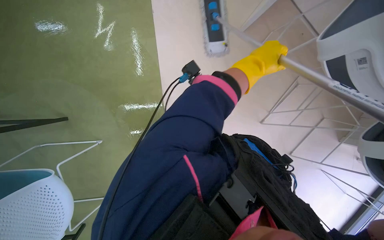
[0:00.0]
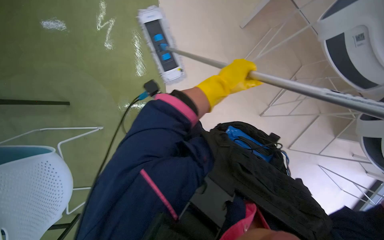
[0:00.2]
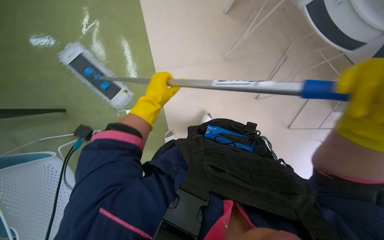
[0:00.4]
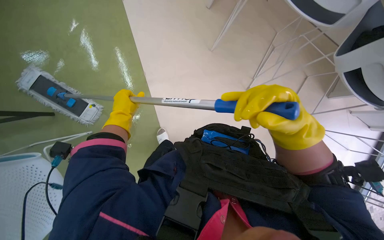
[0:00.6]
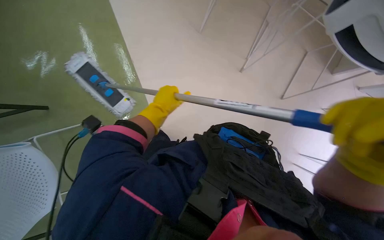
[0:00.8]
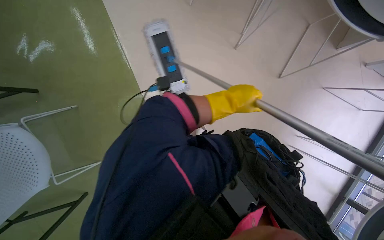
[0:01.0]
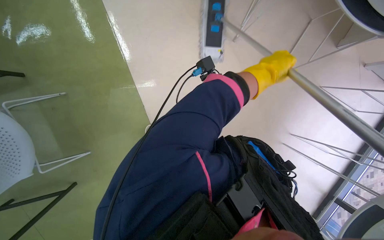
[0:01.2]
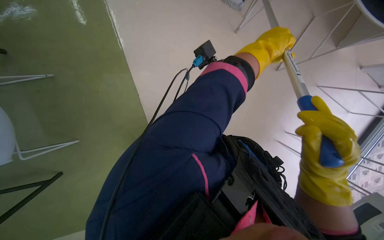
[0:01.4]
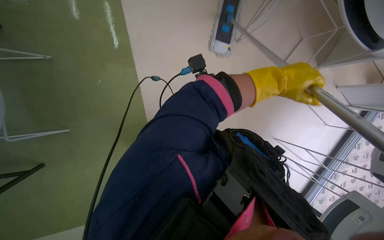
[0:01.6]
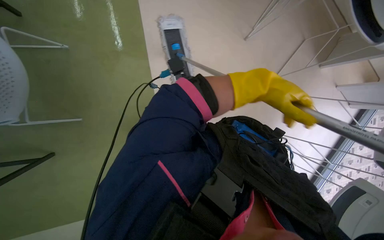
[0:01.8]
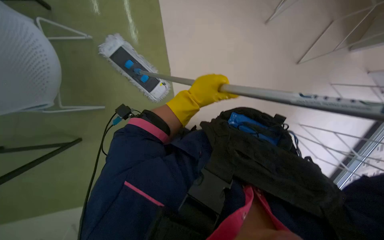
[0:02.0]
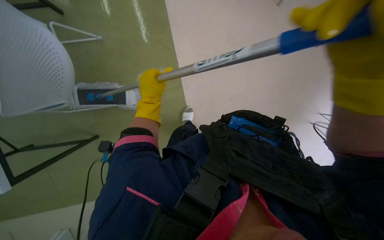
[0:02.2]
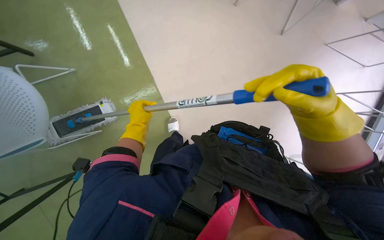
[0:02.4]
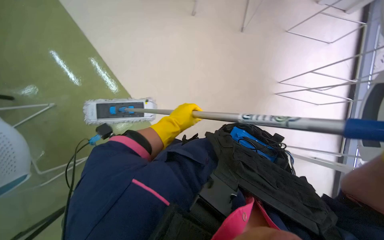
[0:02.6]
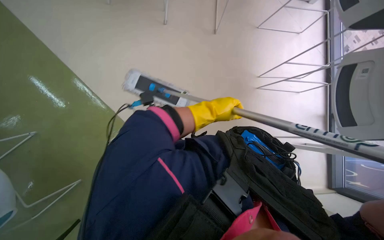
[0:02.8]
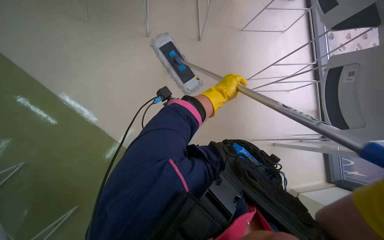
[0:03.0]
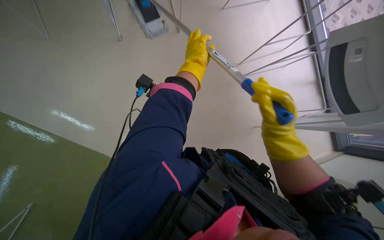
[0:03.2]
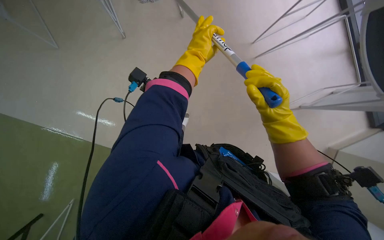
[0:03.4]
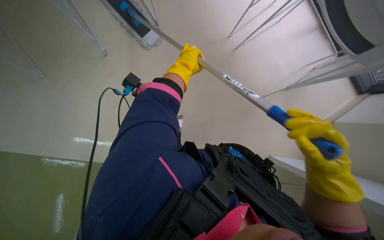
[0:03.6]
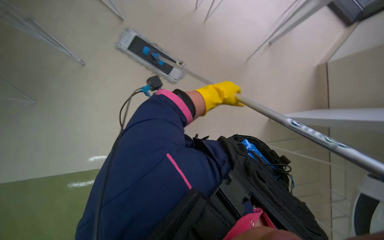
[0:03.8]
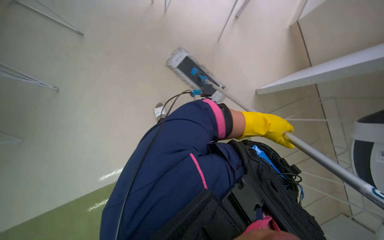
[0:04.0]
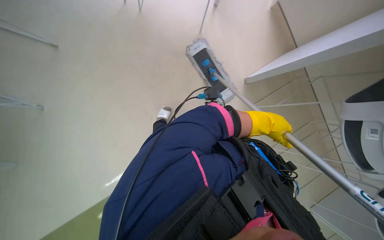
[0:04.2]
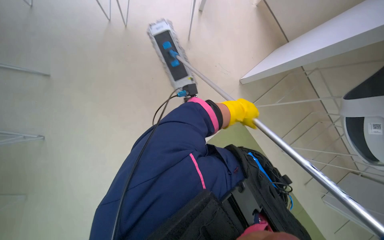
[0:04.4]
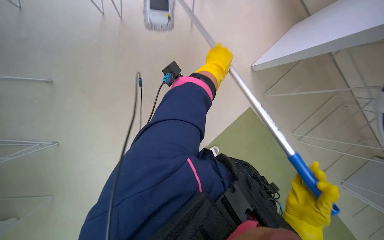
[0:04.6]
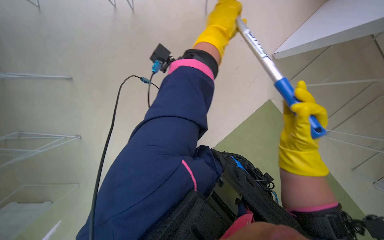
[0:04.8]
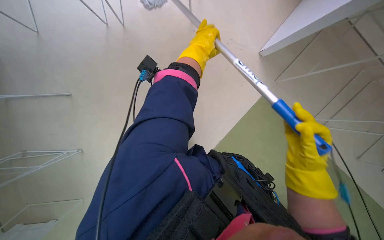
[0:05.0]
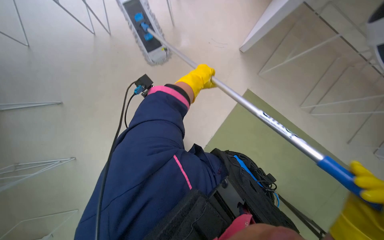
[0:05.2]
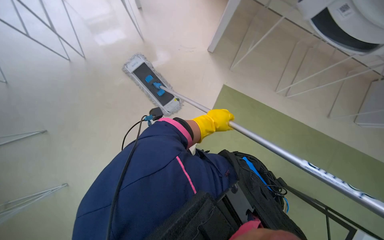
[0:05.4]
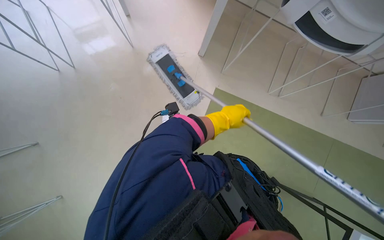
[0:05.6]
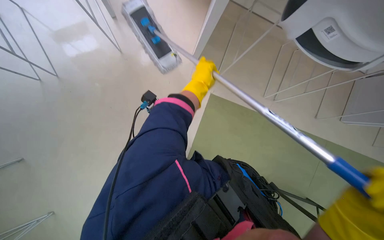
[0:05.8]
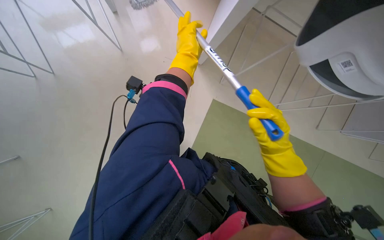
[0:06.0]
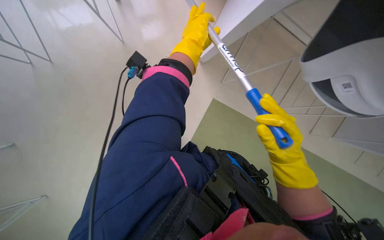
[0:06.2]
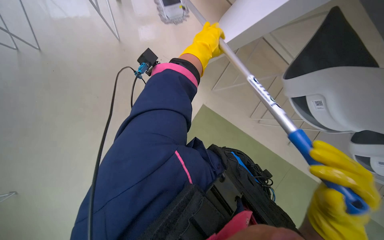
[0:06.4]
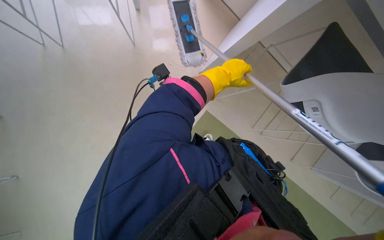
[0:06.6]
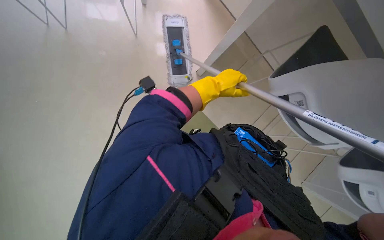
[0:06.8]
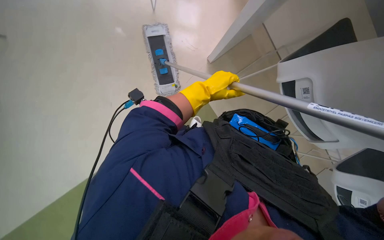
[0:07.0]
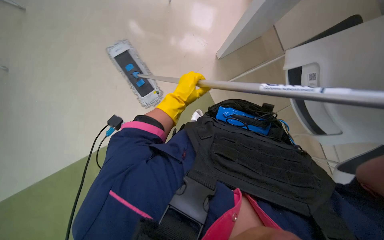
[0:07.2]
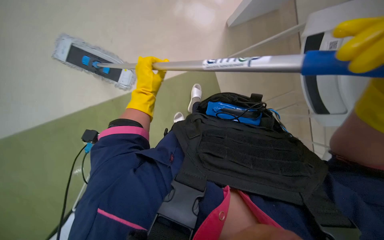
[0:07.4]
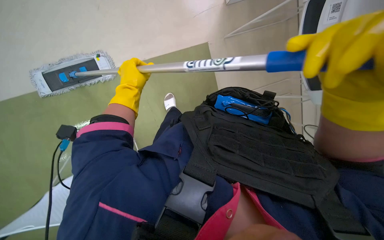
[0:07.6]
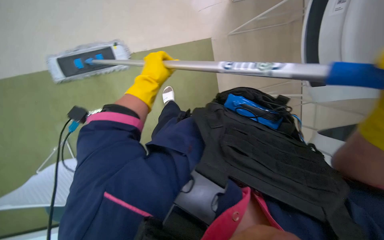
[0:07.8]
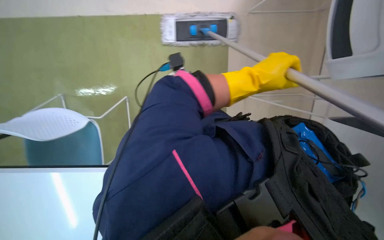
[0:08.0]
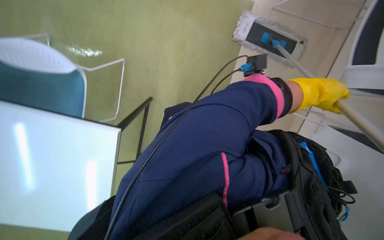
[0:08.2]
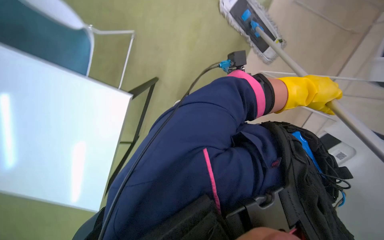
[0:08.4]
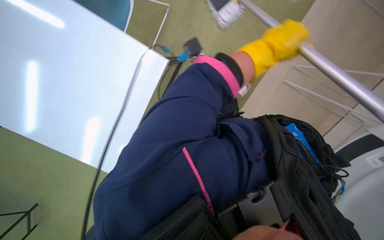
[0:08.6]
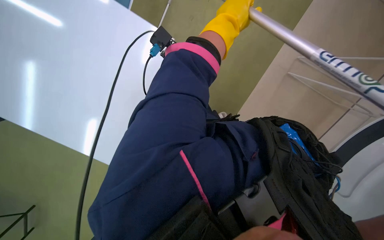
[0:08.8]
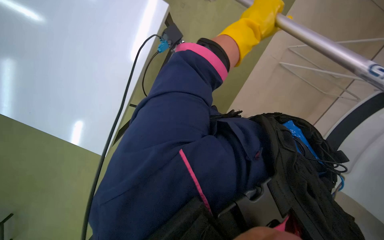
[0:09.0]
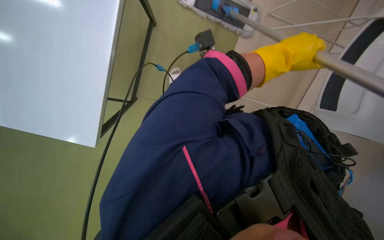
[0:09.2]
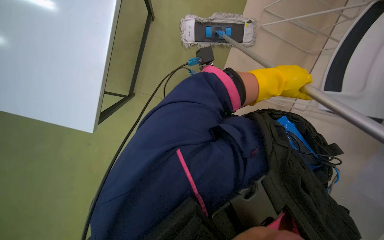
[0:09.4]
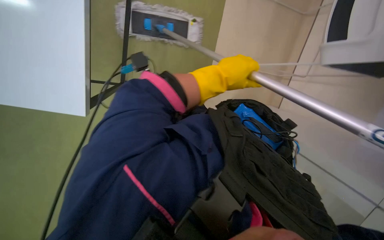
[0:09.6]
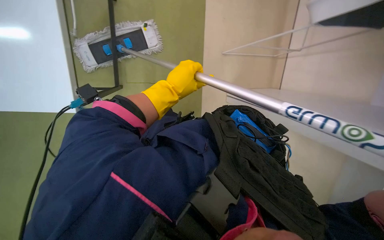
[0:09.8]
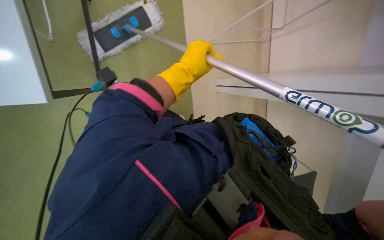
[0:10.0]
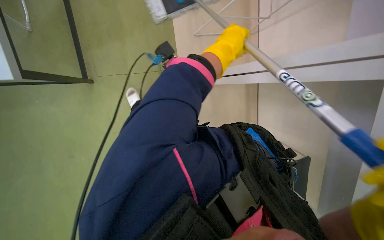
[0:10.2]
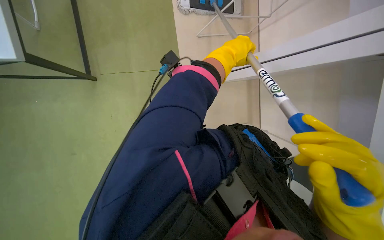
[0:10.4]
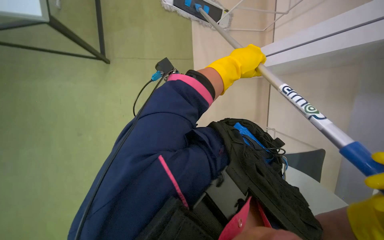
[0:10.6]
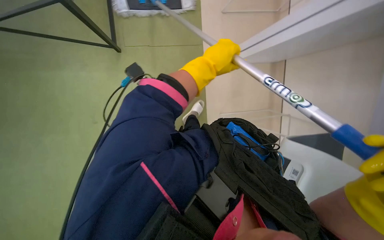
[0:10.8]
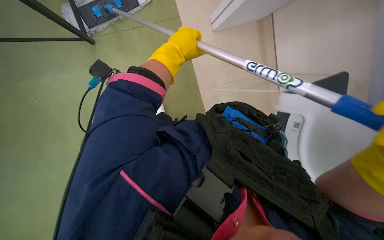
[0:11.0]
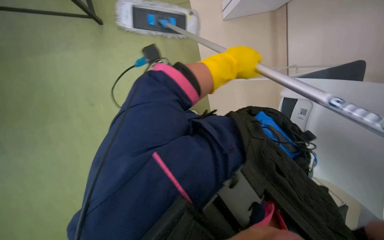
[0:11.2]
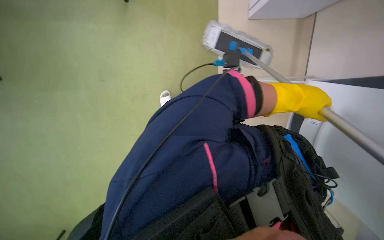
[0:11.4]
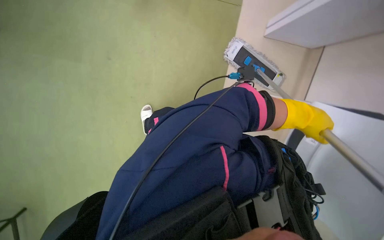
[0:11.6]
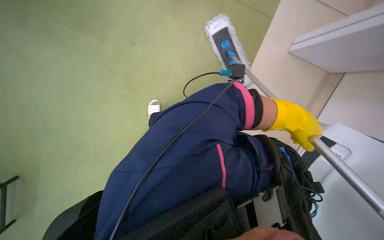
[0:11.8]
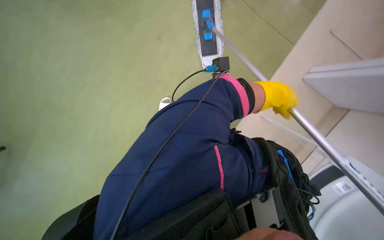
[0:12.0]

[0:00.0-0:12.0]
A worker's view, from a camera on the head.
Job: mopping floor.
The whole recording: Mopping office floor. The worker mops the office floor with a flat mop, periodically wringing it in a bucket.
0:03.0 to 0:04.4: The left hand moves left and right over approximately 25 cm, changing direction 2 times.
0:09.0 to 0:10.4: The wearer's head swings approximately 20 degrees to the right.
0:10.4 to 0:12.0: The camera sweeps to the right, by some 20 degrees.

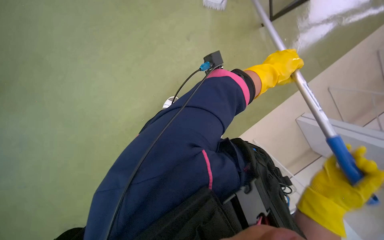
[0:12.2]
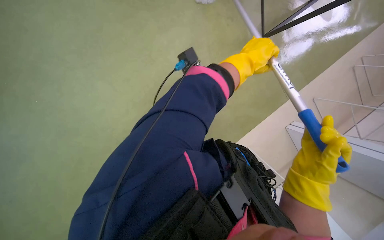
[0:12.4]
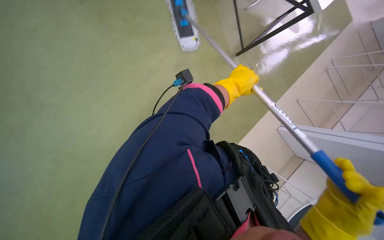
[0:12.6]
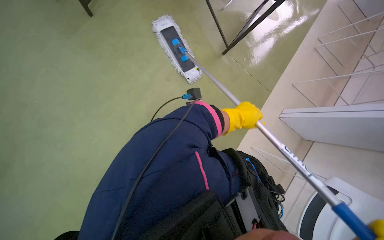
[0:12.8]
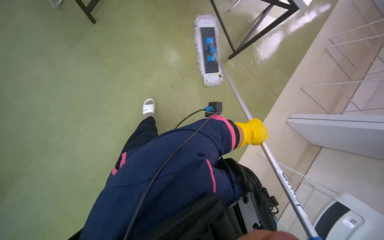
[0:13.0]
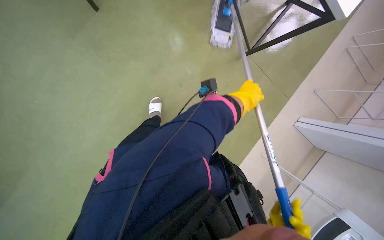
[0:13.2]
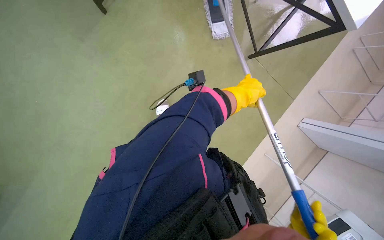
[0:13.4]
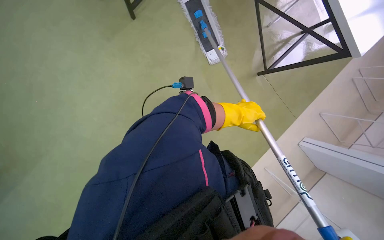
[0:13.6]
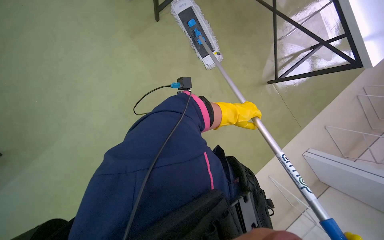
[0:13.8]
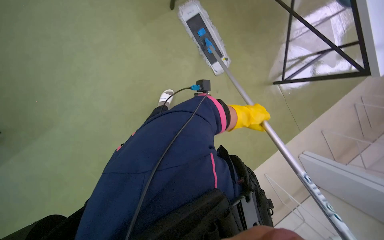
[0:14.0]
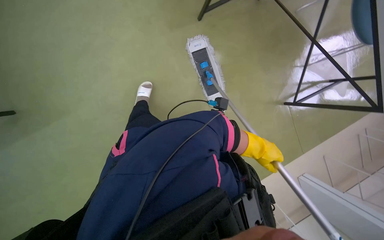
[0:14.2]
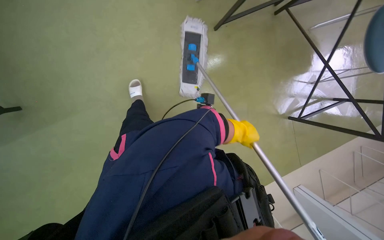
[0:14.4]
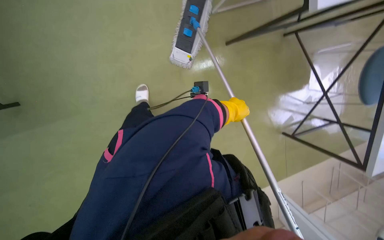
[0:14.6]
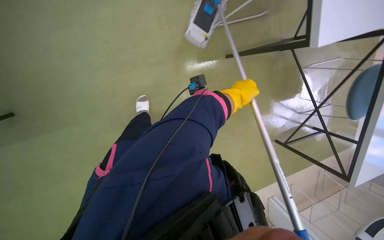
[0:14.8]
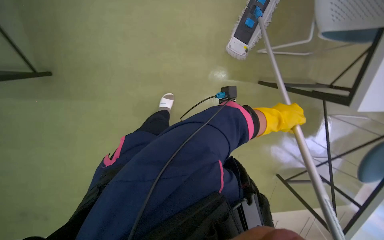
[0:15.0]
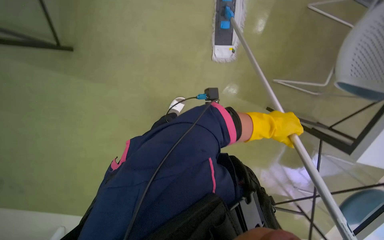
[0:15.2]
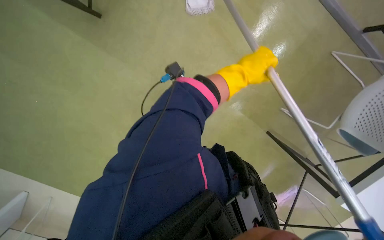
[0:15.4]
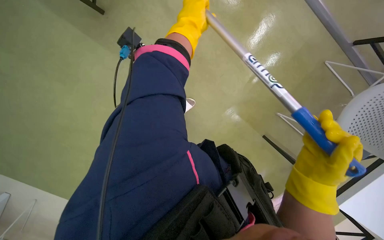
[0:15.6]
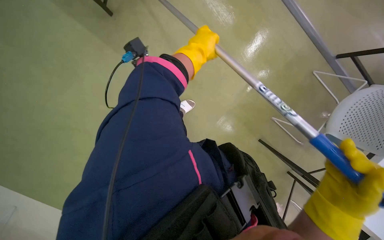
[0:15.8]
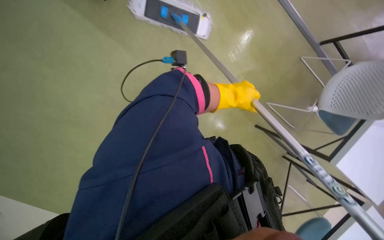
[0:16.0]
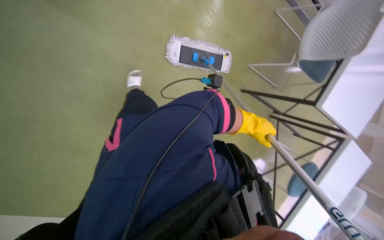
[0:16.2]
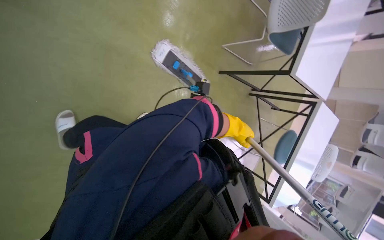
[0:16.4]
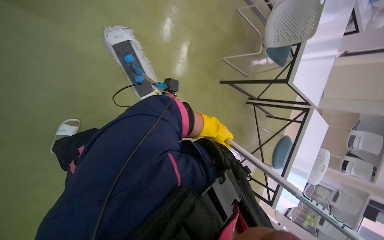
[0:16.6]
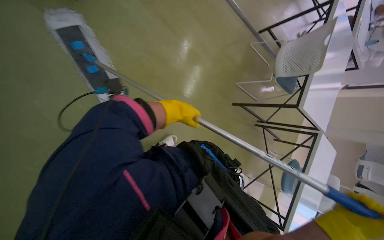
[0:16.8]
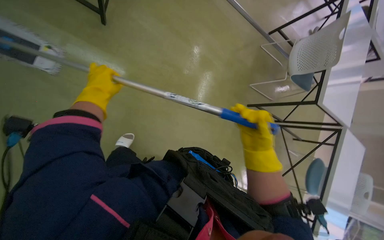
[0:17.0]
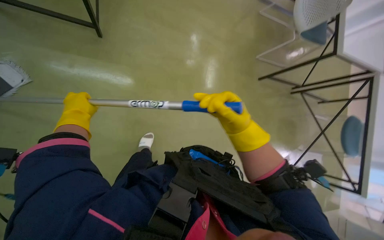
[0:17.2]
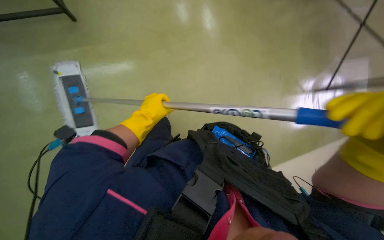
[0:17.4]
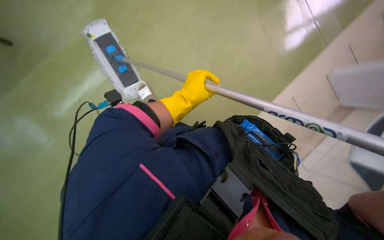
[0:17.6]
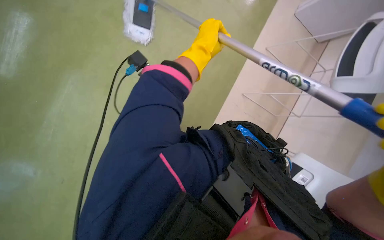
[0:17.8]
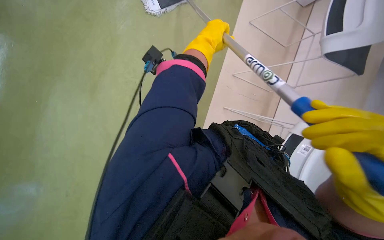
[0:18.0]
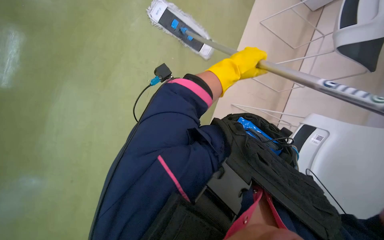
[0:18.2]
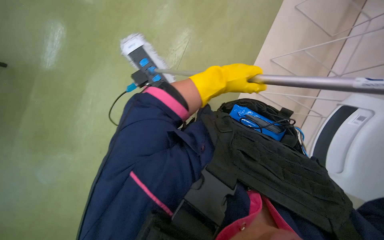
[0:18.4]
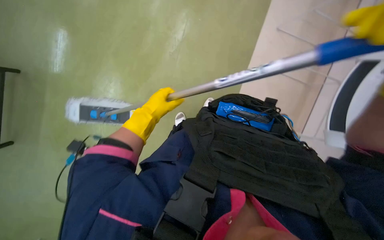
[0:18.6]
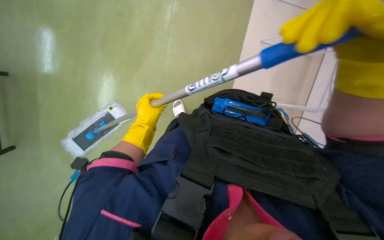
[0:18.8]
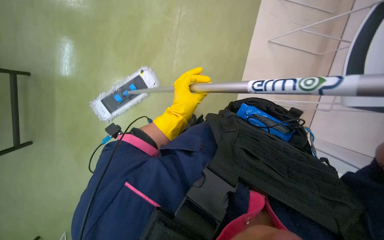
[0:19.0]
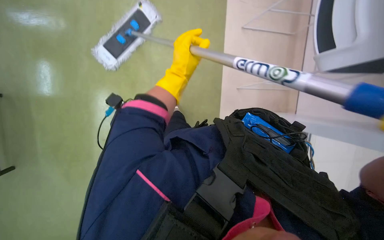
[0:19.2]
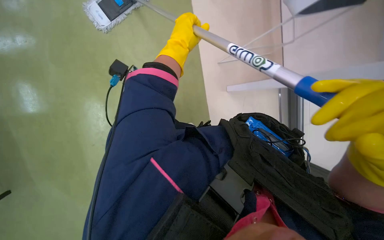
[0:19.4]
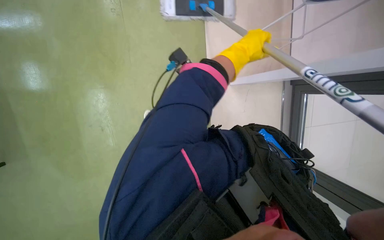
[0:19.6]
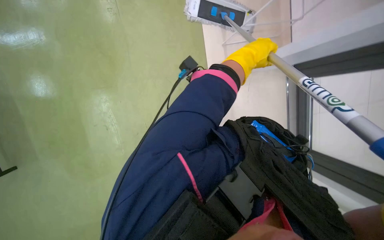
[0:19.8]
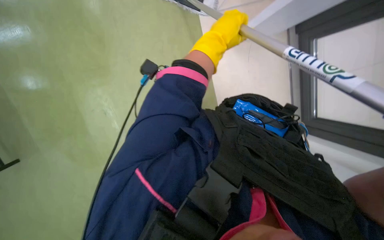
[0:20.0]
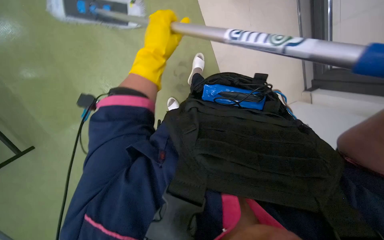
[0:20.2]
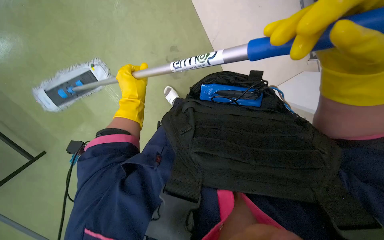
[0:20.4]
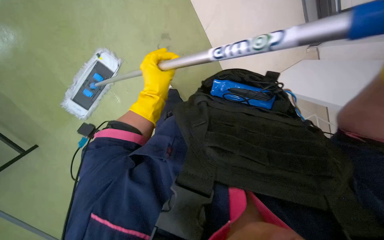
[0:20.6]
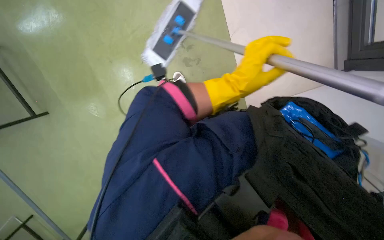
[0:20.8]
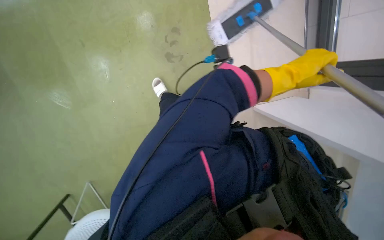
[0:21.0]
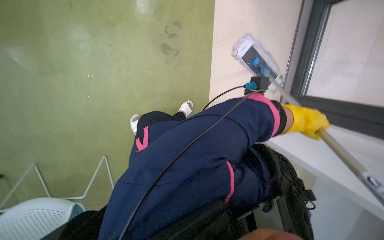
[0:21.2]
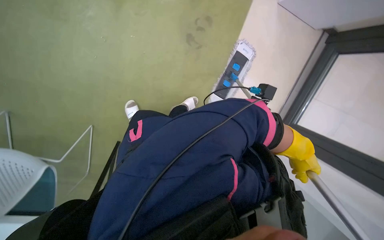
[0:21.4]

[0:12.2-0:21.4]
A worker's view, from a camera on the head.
Job: mopping floor.
The whole recording: Mopping office floor. The worker mops the office floor with a flat mop, periodically wringing it in a bucket.
0:18.4 to 0:19.8: The wearer's head swings approximately 20 degrees to the left. The left hand is displaced up the picture by some 10 cm, and goes to the left and returns, approximately 20 cm each way.
0:19.8 to 0:21.4: The wearer's head swings about 20 degrees to the left.
